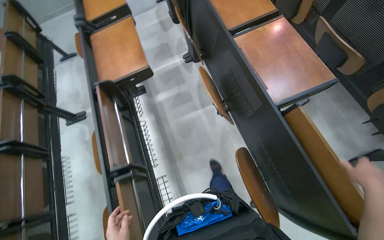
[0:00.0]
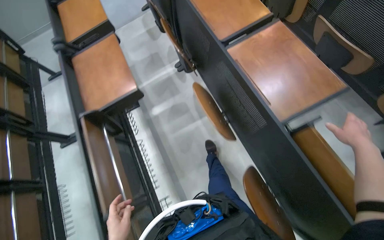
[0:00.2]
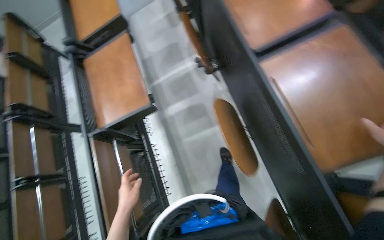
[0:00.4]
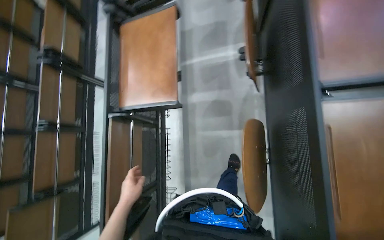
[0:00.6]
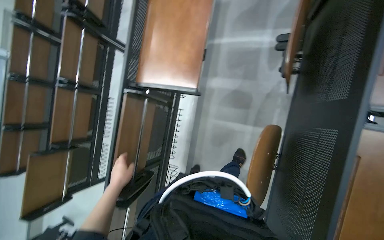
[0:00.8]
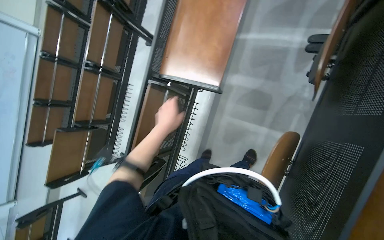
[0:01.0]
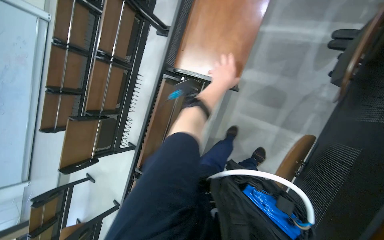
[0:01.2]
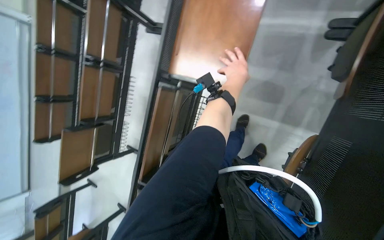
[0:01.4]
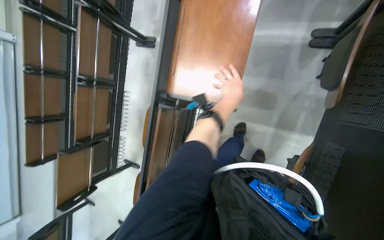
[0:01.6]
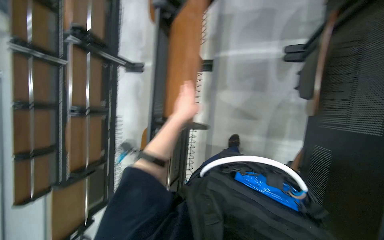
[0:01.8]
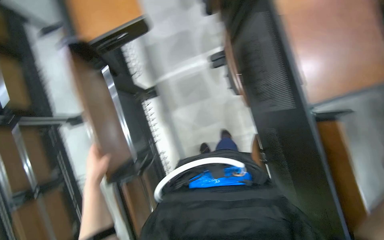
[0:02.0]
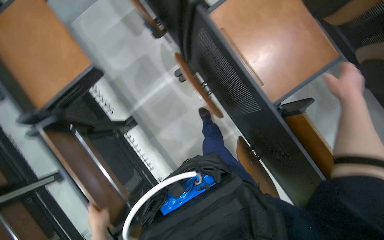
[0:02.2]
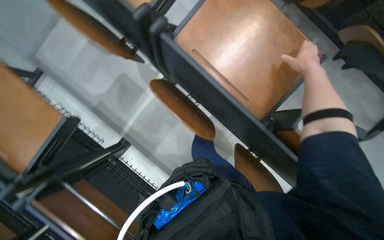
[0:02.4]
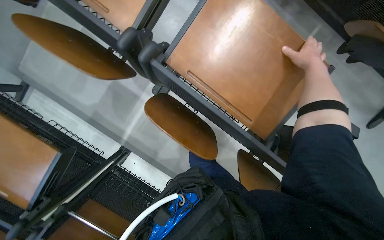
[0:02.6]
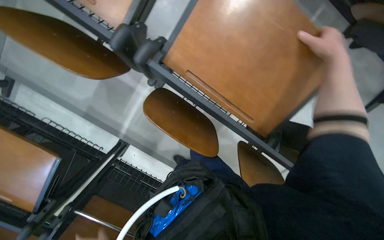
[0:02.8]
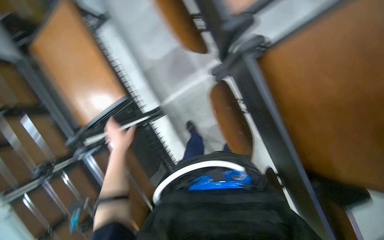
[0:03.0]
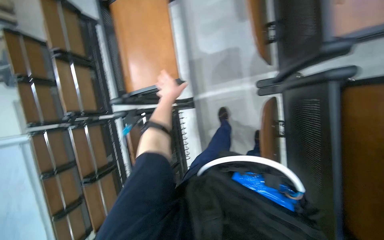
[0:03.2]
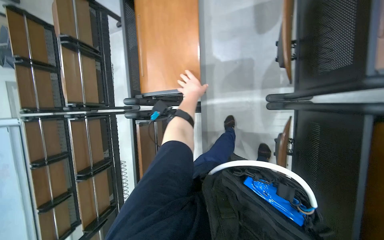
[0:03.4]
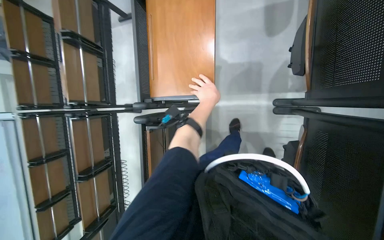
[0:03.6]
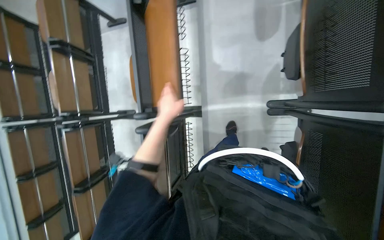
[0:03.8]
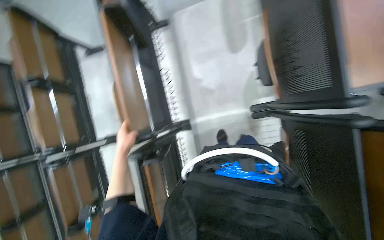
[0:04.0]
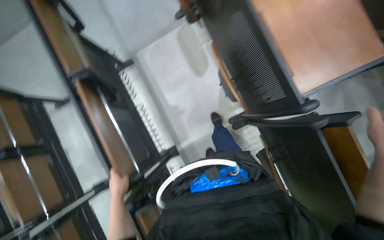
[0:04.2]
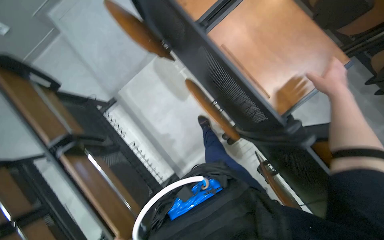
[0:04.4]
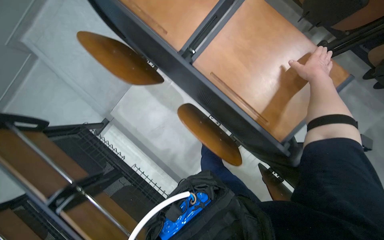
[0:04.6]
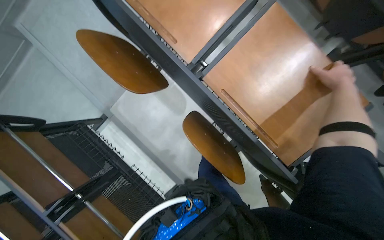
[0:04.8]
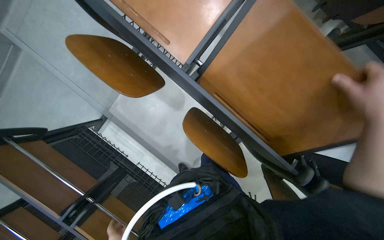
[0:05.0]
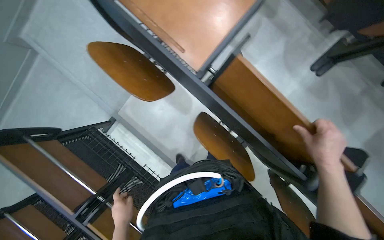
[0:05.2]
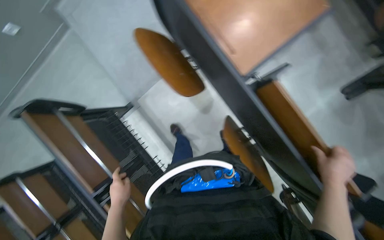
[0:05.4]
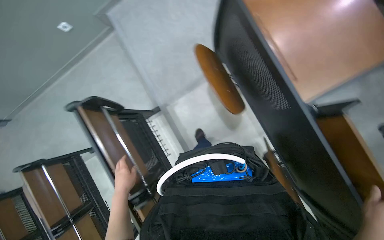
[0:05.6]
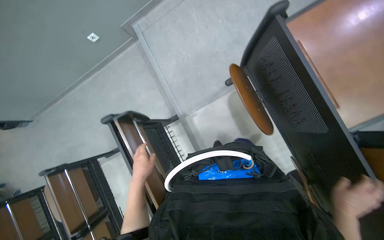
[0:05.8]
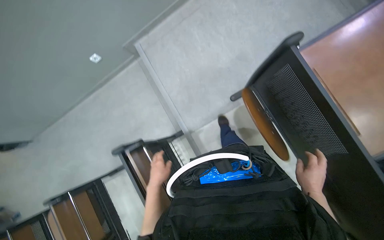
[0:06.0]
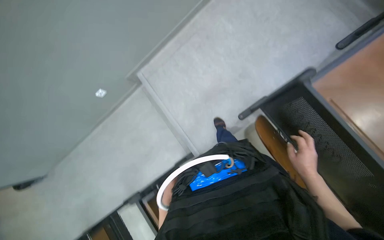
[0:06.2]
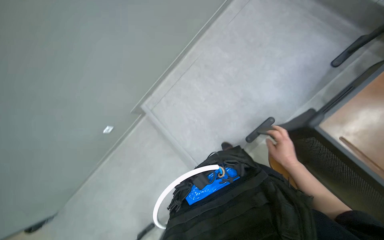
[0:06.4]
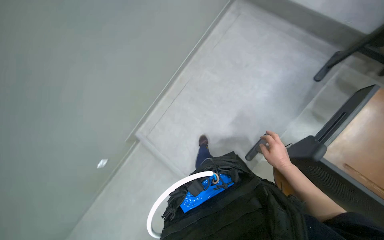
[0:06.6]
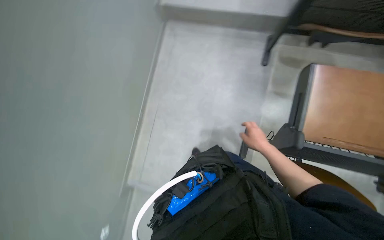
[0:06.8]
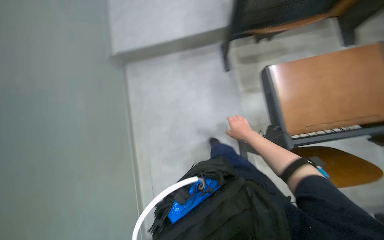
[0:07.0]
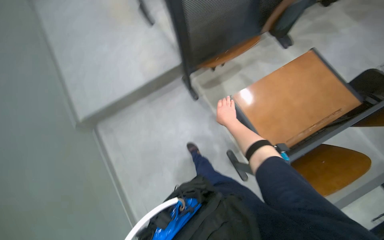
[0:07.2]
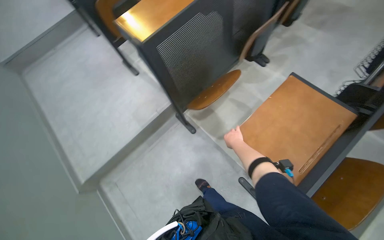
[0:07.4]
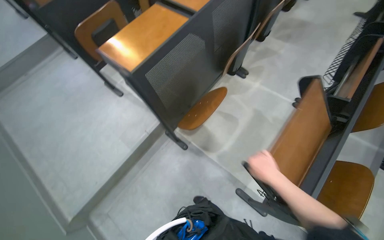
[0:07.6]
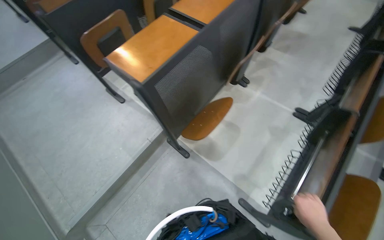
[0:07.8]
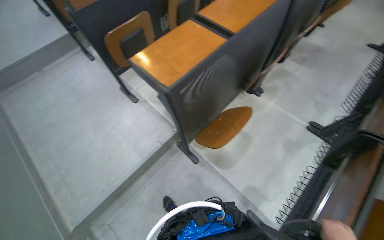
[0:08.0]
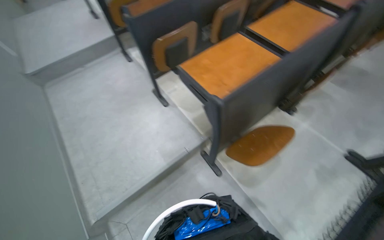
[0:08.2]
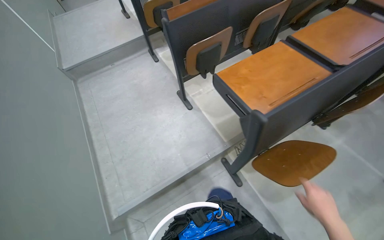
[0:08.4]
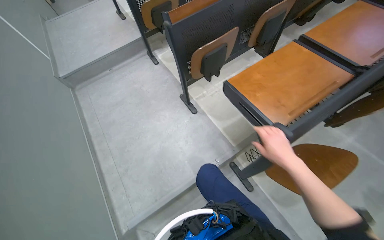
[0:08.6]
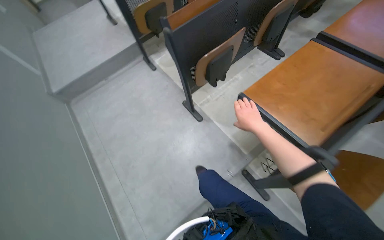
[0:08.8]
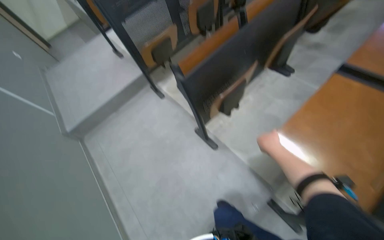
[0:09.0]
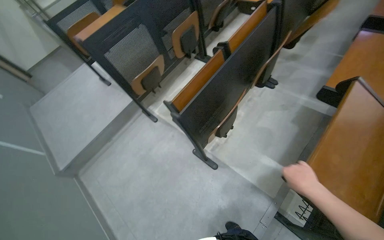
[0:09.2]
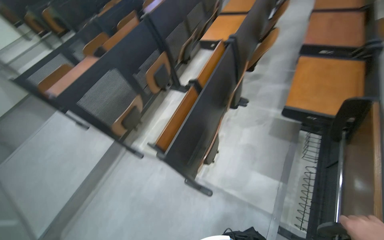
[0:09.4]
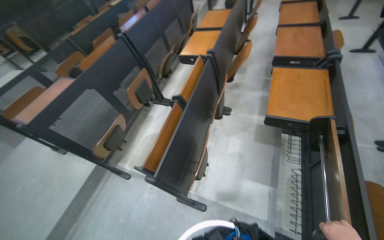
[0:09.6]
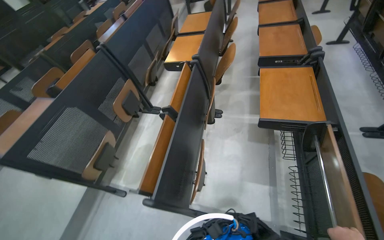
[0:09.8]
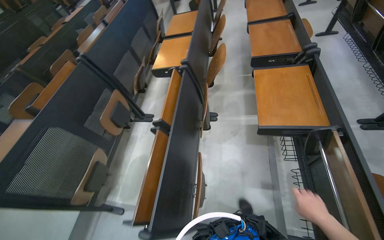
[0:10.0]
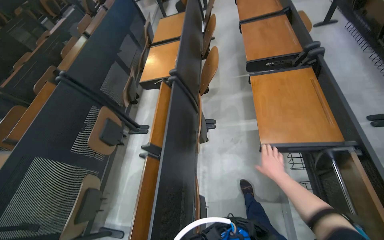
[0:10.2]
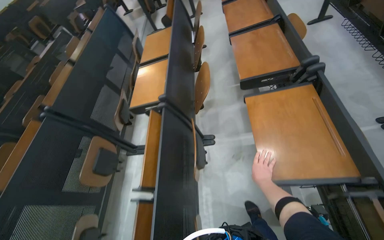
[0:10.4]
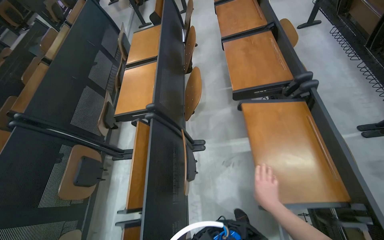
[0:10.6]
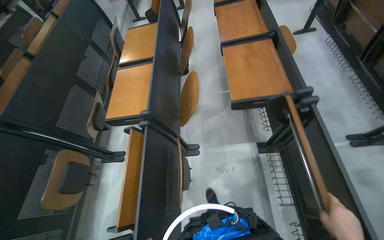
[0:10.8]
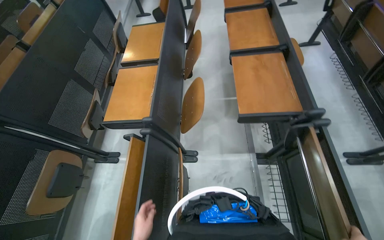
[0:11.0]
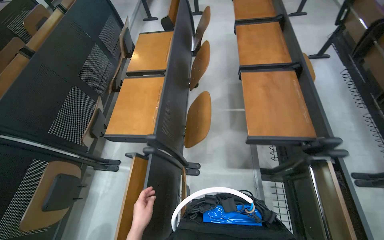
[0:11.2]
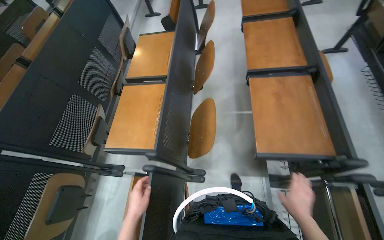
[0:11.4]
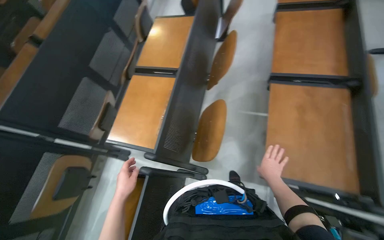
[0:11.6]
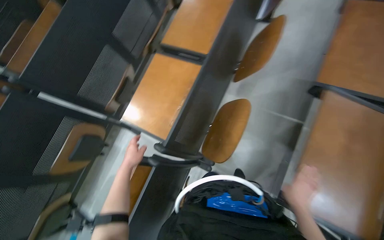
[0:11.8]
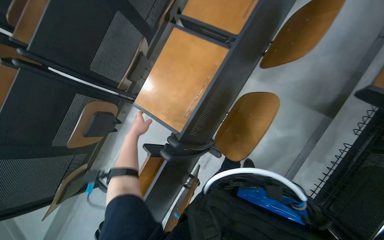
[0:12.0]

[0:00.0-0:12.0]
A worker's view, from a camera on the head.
Job: organizing items.
The whole recording: Lowering auditorium desks. The worker continues lowering the desks in the auditorium.
0.0 to 1.6 s: The wearer moves approximately 70 cm. The wearer's head swings approximately 35 degrees to the left. The view tilts approximately 30 degrees downward.
1.6 to 3.0 s: The head travels approximately 60 cm. The wearer looks roughly 40 degrees further to the right.
3.0 to 4.4 s: The camera travels about 40 cm. The head turns to the right by some 15 degrees. The view tilts approximately 15 degrees upward.
4.4 to 6.0 s: The wearer moves approximately 80 cm.
6.0 to 7.6 s: The camera is carried about 70 cm. The head turns to the right by some 85 degrees. The wearer looks some 40 degrees further upward.
7.6 to 9.0 s: The wearer moves some 90 cm.
9.0 to 10.4 s: The camera travels approximately 80 cm. The head rotates some 50 degrees to the right. The camera pitches upward, by about 15 degrees.
10.4 to 12.0 s: The camera is carried about 90 cm. The view tilts approximately 30 degrees downward. Everything in view rotates approximately 30 degrees clockwise.

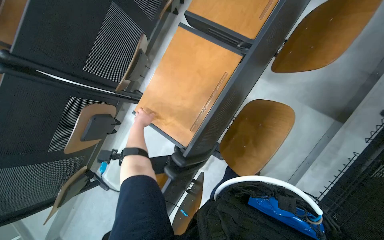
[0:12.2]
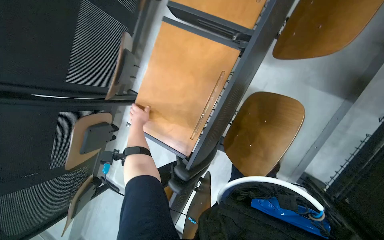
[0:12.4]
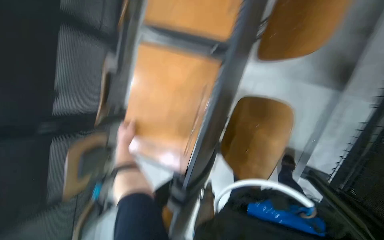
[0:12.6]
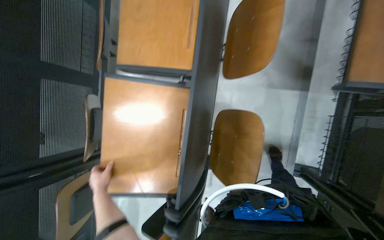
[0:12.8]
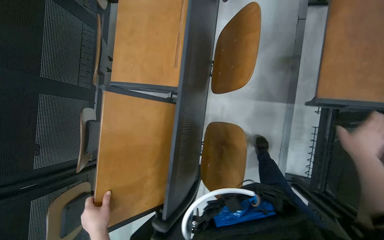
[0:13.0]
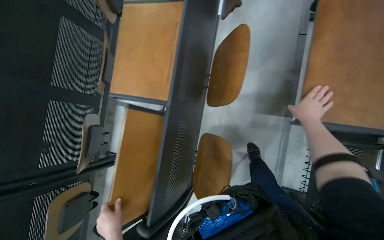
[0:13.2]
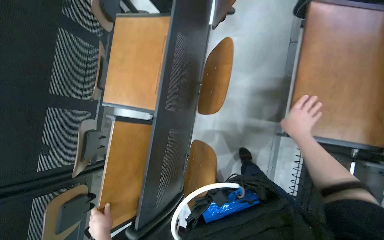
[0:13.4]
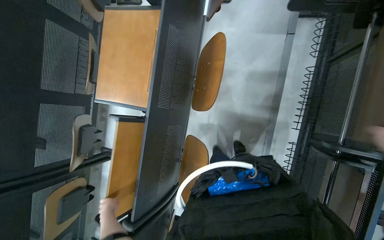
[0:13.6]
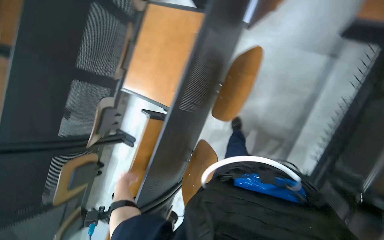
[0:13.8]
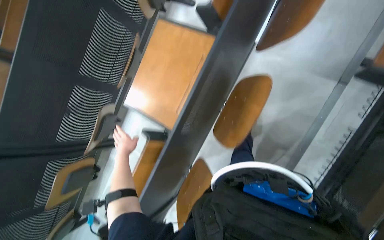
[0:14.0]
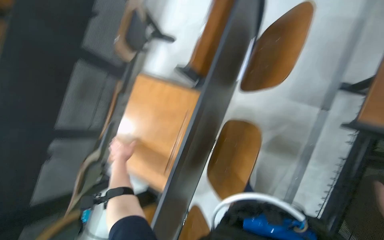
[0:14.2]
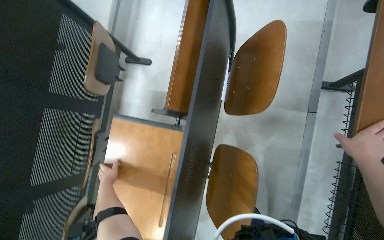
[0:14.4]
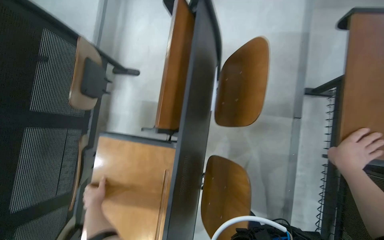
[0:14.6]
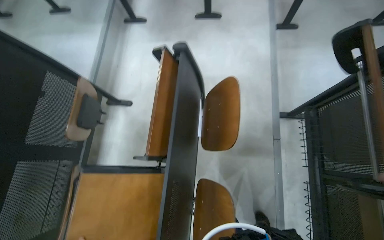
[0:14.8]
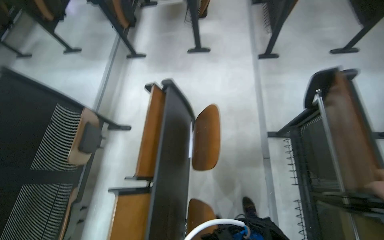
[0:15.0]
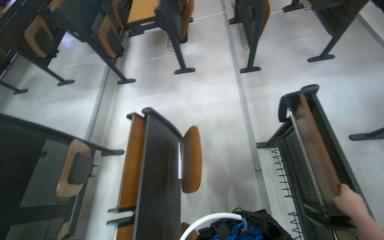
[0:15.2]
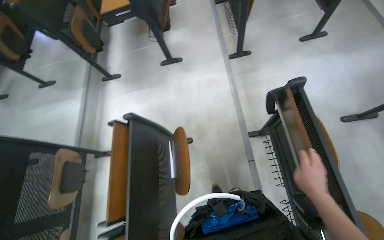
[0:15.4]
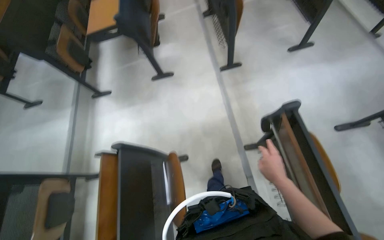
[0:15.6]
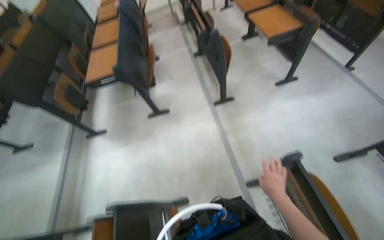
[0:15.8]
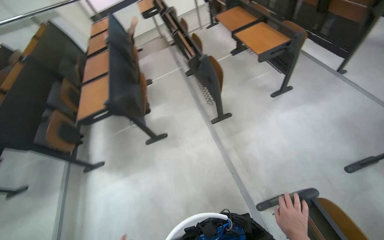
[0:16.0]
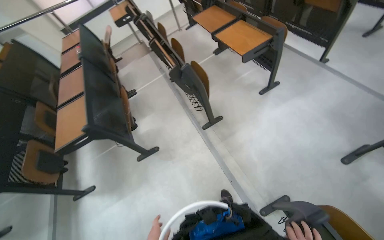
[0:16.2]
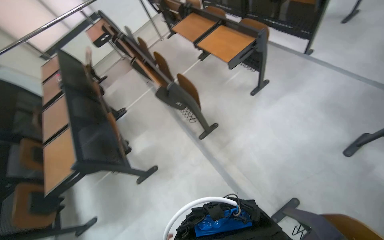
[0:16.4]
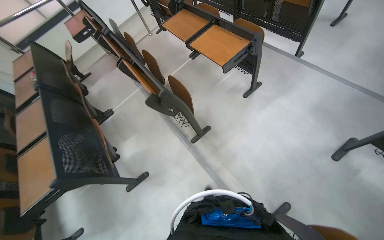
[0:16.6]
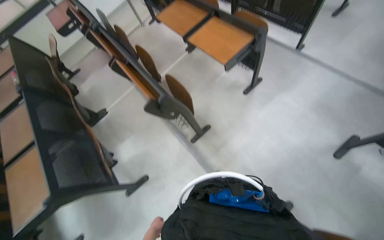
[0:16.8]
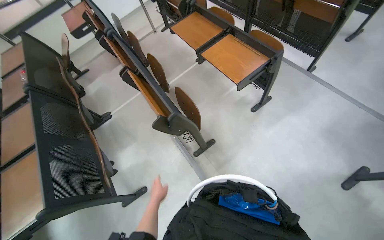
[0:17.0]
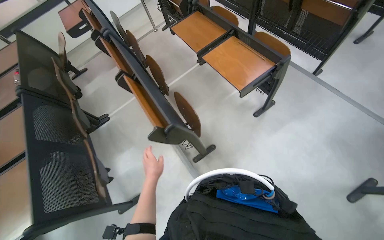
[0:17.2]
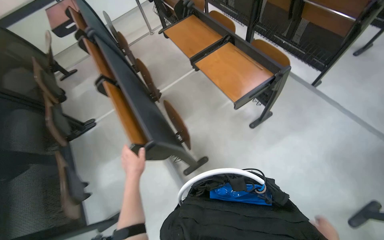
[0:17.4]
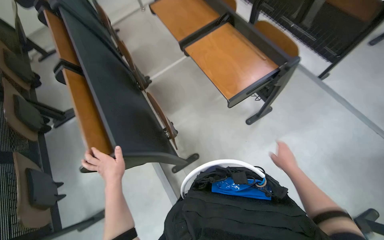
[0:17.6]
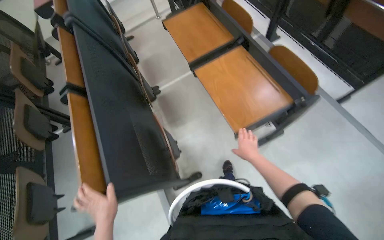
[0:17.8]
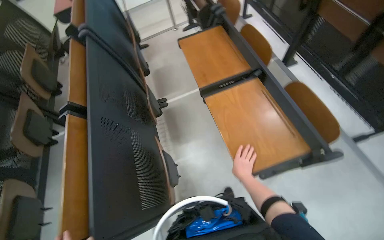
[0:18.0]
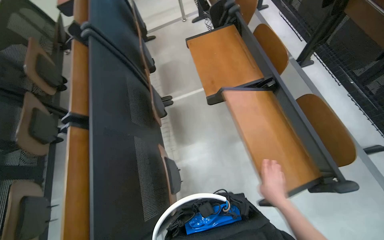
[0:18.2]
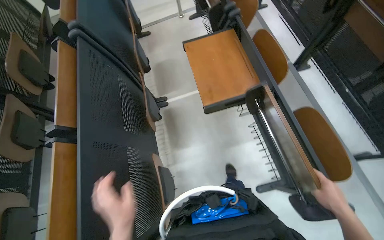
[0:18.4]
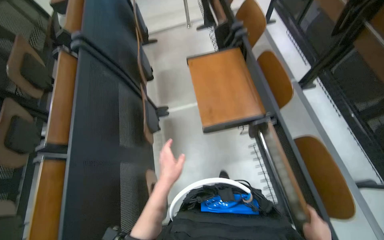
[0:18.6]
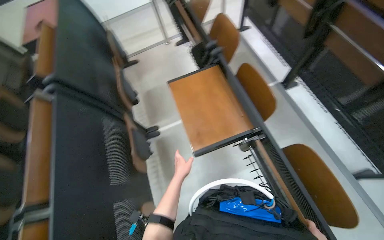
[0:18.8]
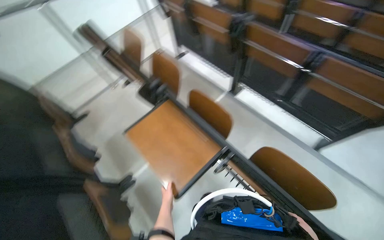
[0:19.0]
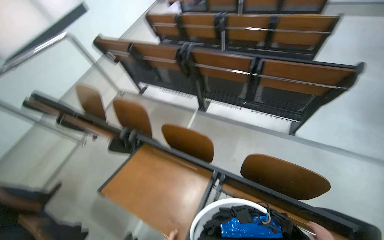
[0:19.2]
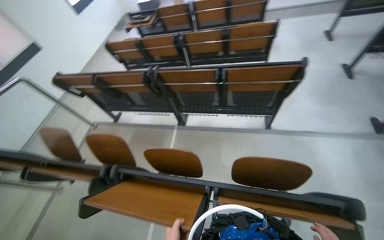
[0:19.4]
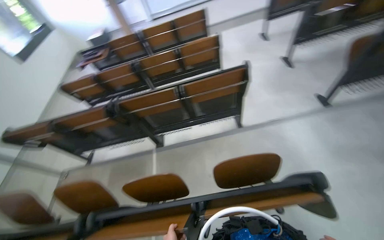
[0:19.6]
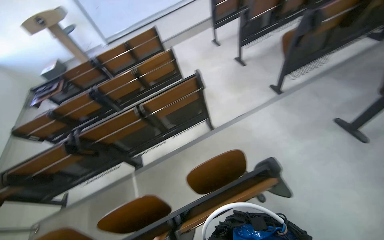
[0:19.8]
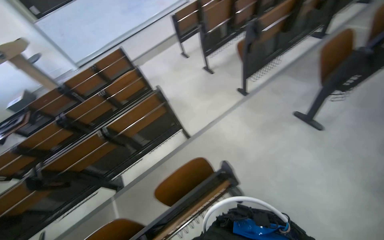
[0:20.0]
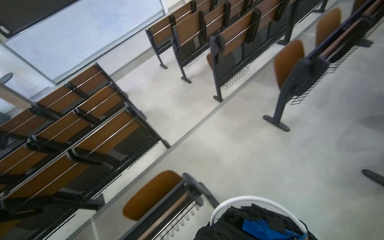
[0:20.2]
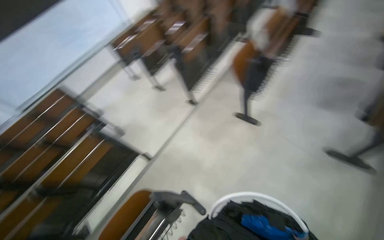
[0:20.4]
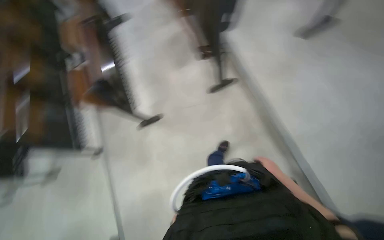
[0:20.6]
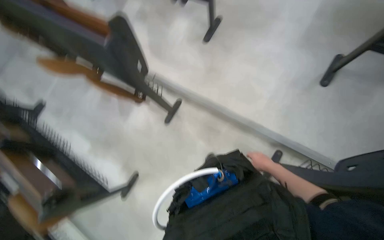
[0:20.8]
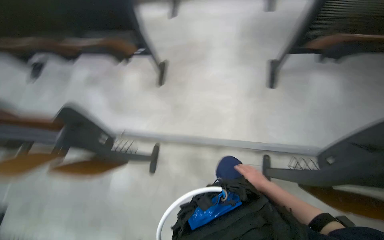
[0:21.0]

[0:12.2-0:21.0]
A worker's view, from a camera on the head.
Job: organizing items.
The whole recording: Lowering auditorium desks. The worker continues lowering the desks in the auditorium.
12.2 to 13.6 s: The camera travels some 40 cm.
13.6 to 15.2 s: The camera is carried about 60 cm. The wearer looks about 30 degrees further upward.
15.2 to 16.6 s: The wearer moves approximately 90 cm. The head rotates roughly 35 degrees to the right.
16.6 to 18.0 s: The camera is carried some 90 cm.
18.0 to 19.6 s: The head travels some 50 cm. The wearer's head swings roughly 80 degrees to the right. The view tips upward by about 25 degrees.
19.6 to 21.0 s: The camera is carried some 80 cm. The head rotates some 80 degrees to the right. The camera pitches upward, by some 25 degrees.
